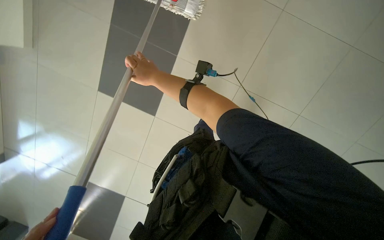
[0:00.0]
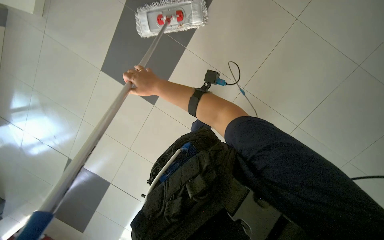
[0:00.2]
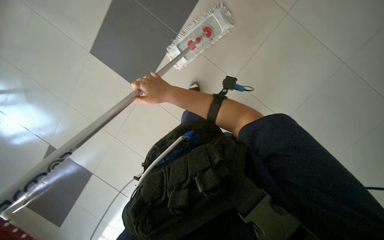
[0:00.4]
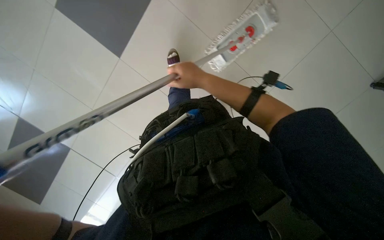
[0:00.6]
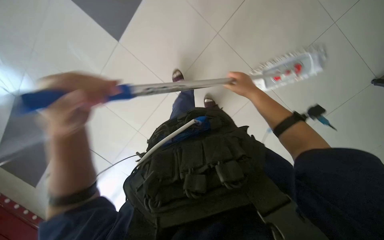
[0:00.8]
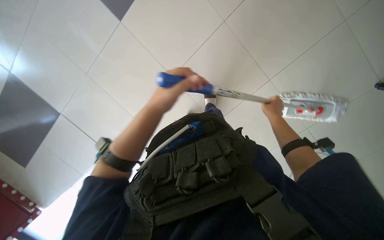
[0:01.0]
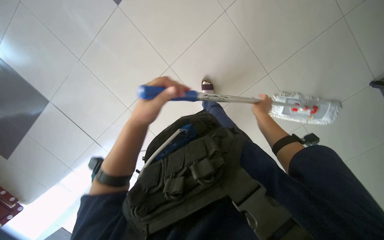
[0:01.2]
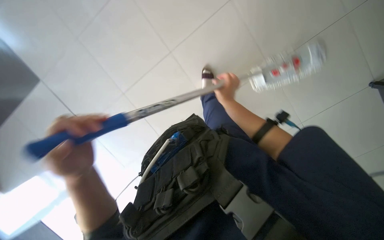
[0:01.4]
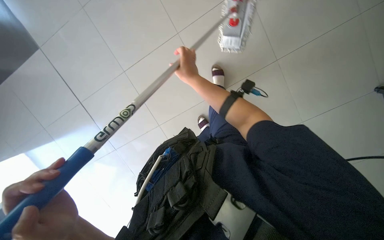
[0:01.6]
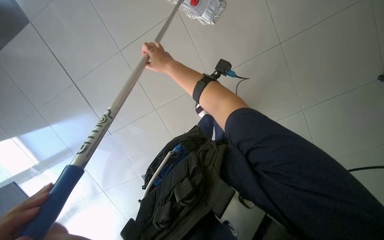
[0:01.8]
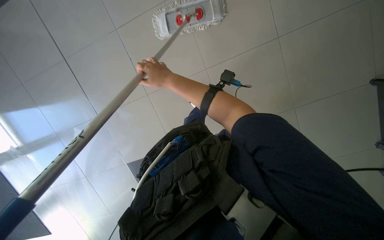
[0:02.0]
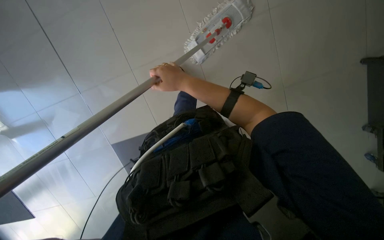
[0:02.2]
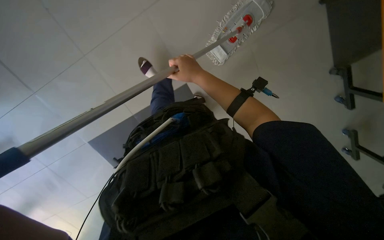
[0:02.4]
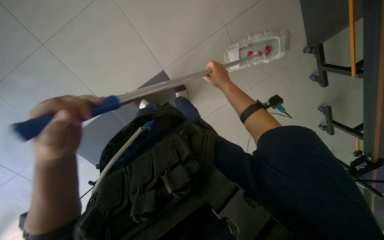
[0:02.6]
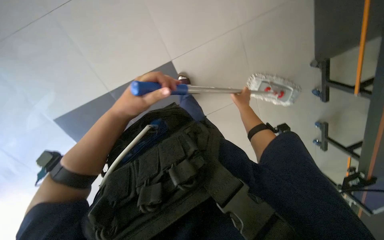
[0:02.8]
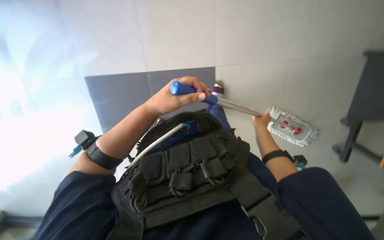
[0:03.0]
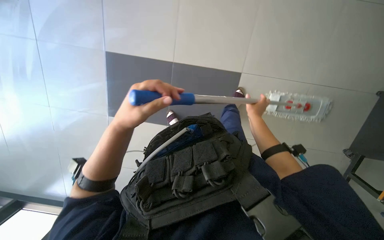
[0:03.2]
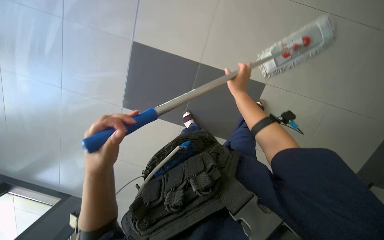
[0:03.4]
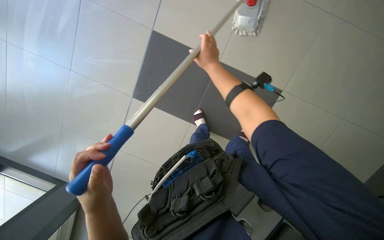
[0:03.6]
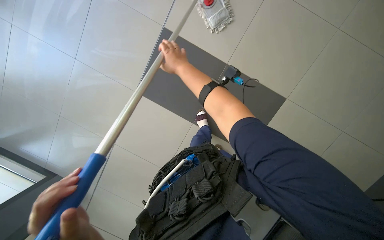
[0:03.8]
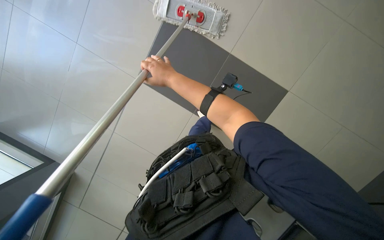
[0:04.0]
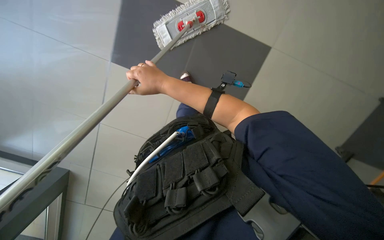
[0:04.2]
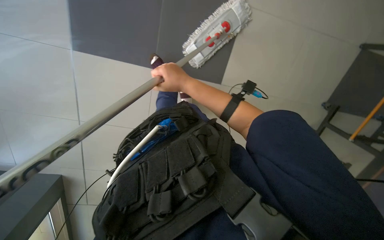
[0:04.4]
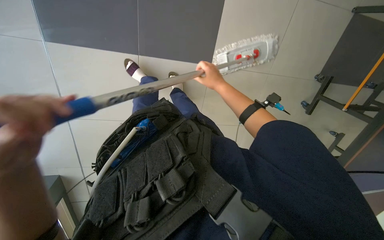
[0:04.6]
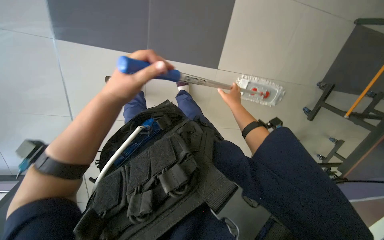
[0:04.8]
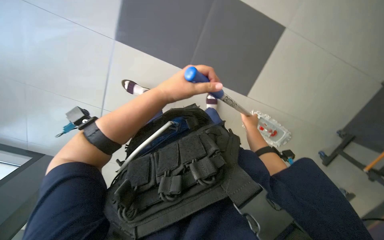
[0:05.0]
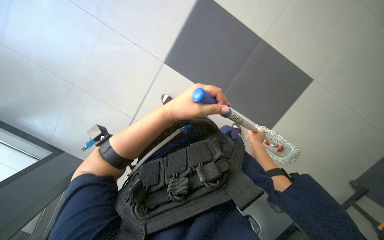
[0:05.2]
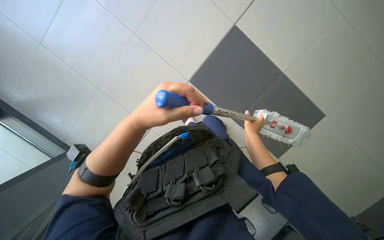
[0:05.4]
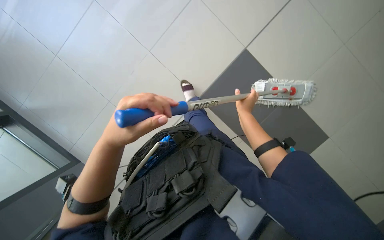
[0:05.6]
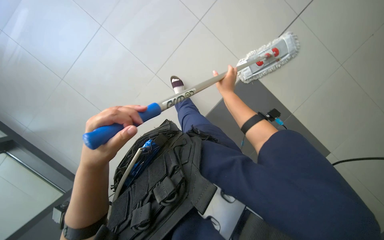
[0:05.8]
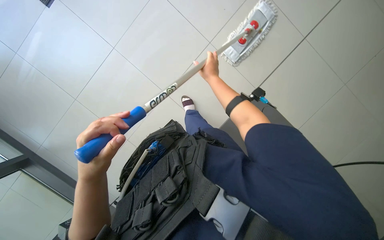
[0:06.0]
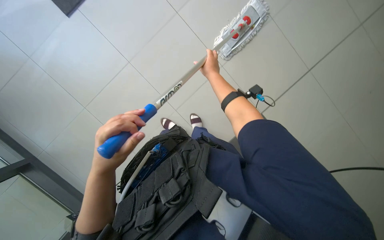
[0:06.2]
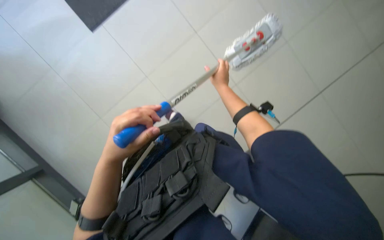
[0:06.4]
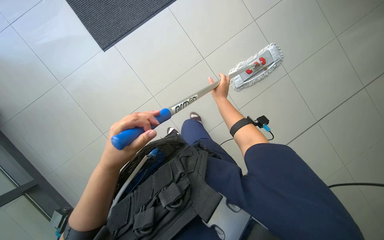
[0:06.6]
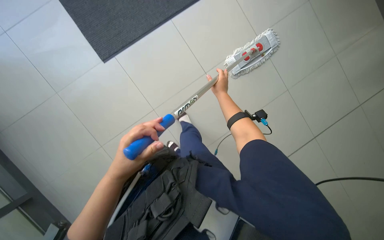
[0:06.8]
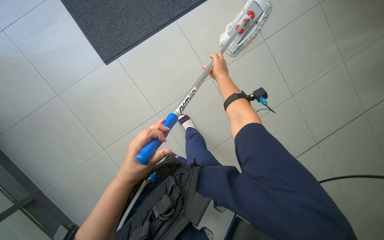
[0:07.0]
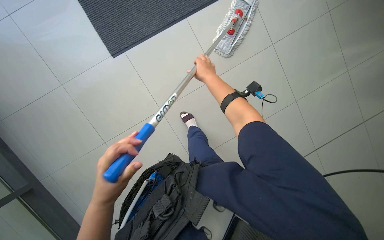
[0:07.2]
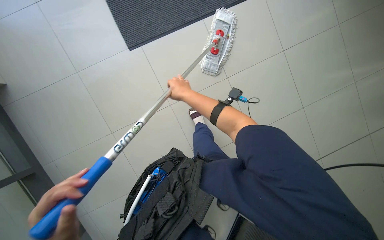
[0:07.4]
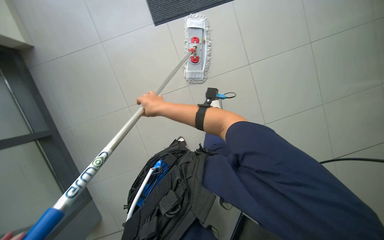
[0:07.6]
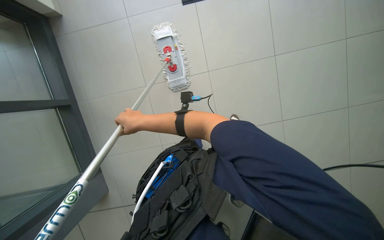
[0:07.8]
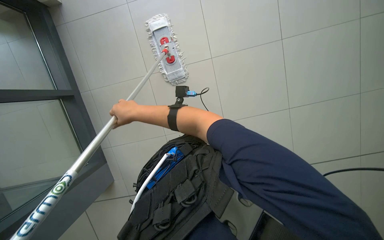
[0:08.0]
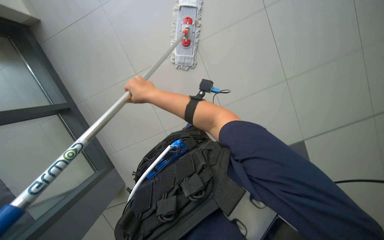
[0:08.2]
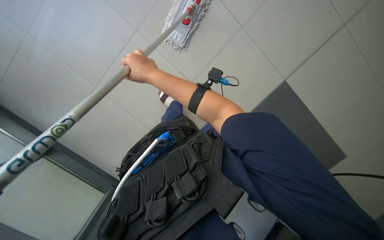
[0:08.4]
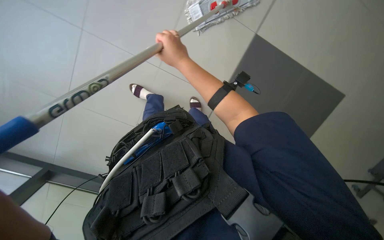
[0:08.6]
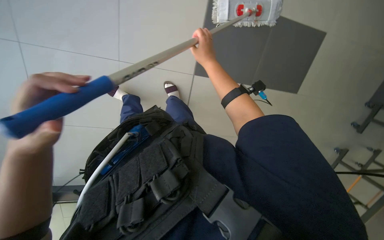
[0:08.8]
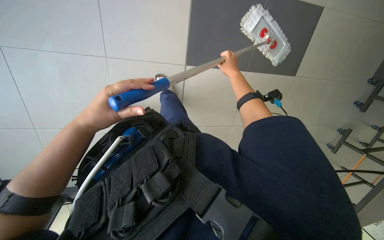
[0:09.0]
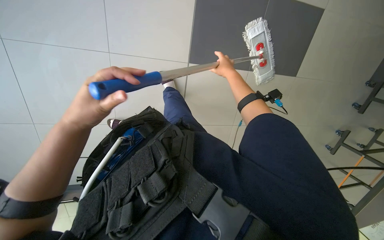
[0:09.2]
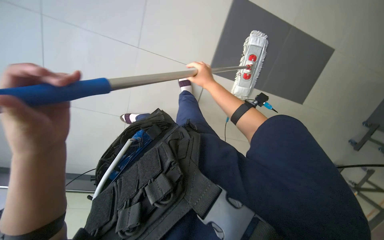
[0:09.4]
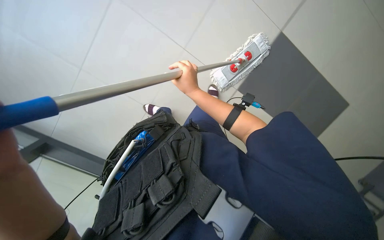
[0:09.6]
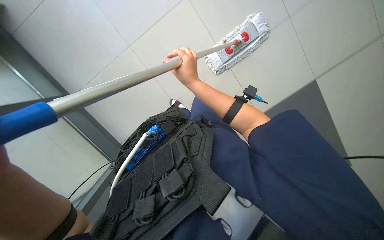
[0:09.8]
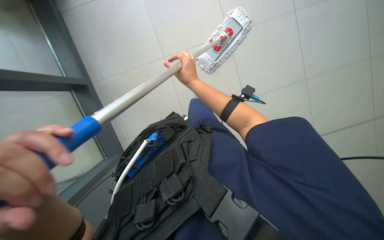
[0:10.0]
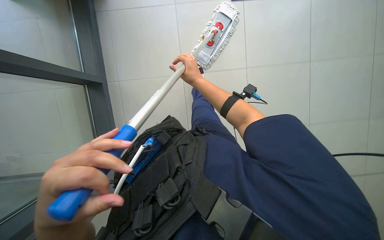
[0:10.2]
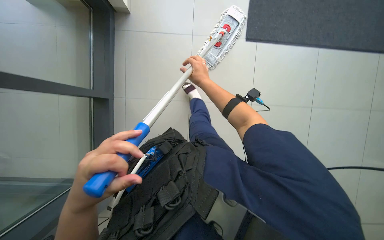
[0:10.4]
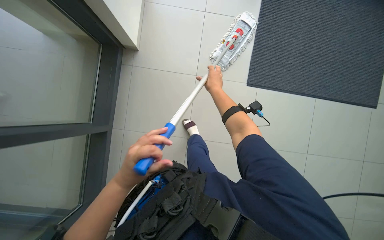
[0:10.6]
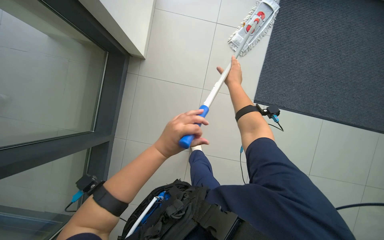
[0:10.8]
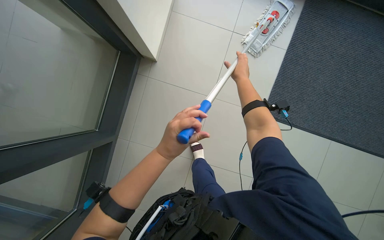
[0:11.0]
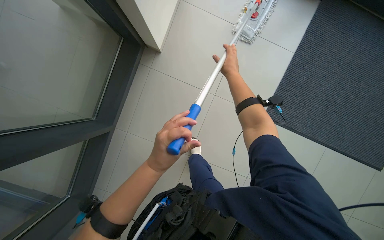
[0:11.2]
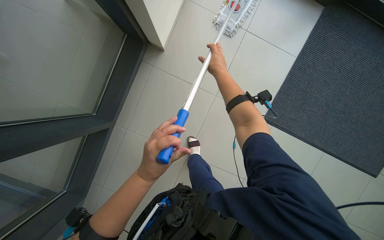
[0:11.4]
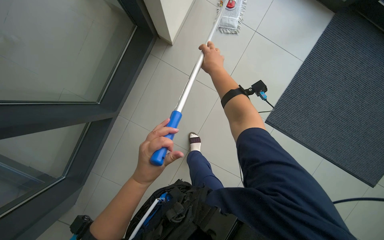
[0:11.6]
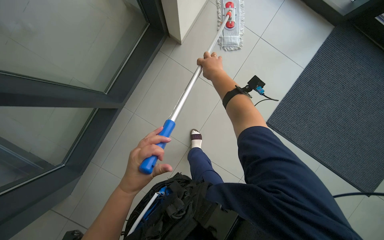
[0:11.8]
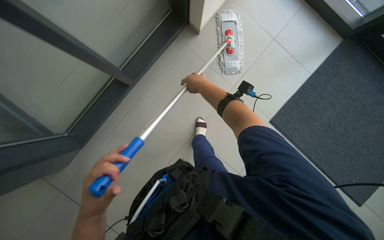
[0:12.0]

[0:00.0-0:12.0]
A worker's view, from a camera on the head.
Job: mopping floor.
The whole recording: Mopping floor. The worker continues mopping the tiled floor with a white mop head.
0:00.0 to 0:01.6: The wearer looks some 25 degrees further to the left.
0:01.6 to 0:03.0: The wearer's head swings roughly 45 degrees to the left.
0:03.0 to 0:04.4: The right hand shifts about 40 cm to the left and nearer to the camera.
0:06.0 to 0:07.6: The right hand is displaced to the left and nearer to the camera by about 35 cm.
0:07.6 to 0:09.0: The view pans to the right by roughly 20 degrees. The right hand travels to the right and farther from the camera by approximately 40 cm.
0:09.0 to 0:10.4: The right hand is displaced to the left by some 10 cm.
0:10.4 to 0:12.0: The right hand moves roughly 10 cm to the right and comes back. The left hand travels down the picture by some 30 cm, and reaches about 15 cm to the right, then returns.

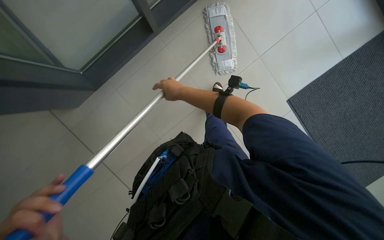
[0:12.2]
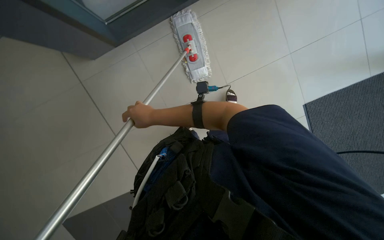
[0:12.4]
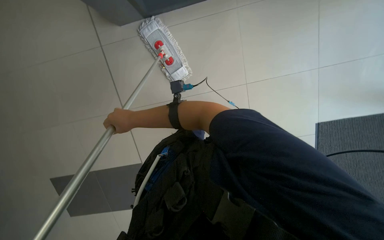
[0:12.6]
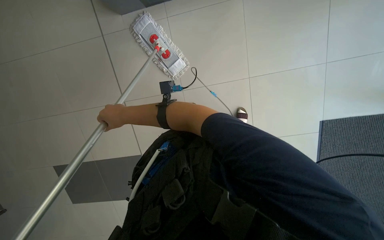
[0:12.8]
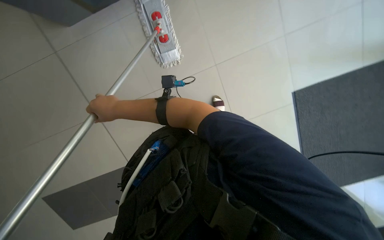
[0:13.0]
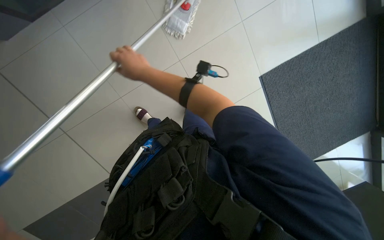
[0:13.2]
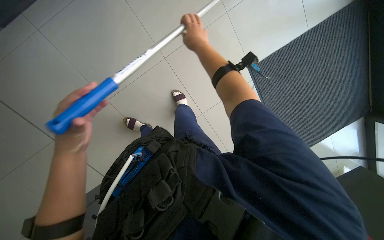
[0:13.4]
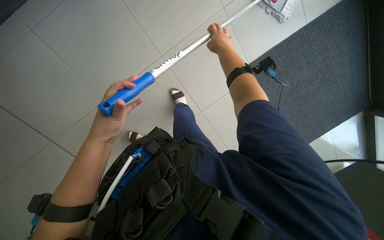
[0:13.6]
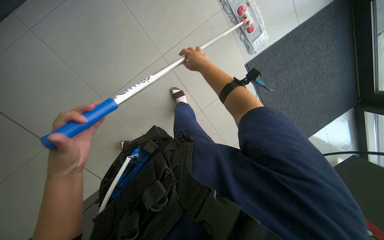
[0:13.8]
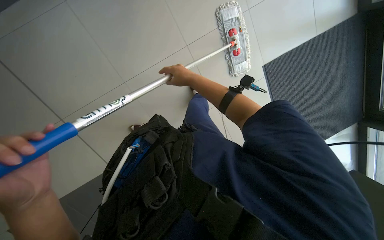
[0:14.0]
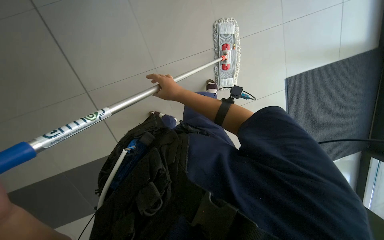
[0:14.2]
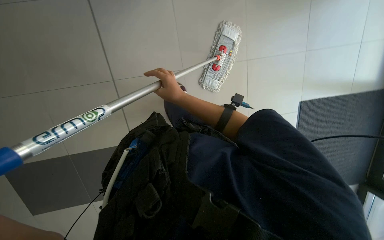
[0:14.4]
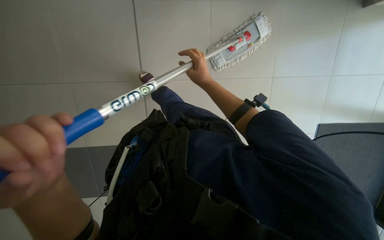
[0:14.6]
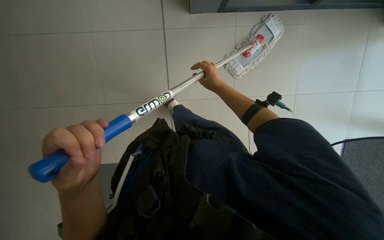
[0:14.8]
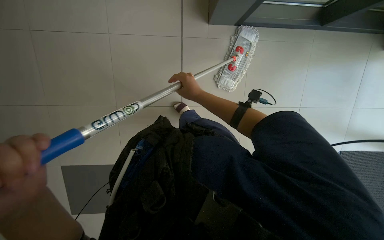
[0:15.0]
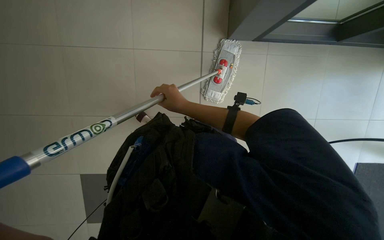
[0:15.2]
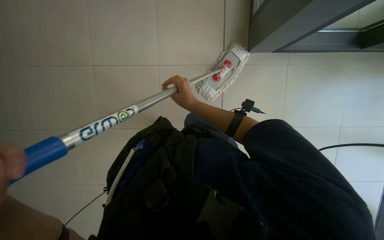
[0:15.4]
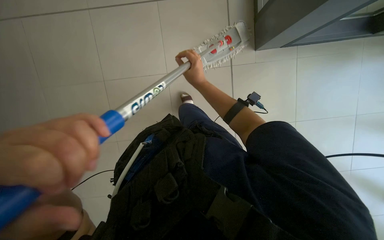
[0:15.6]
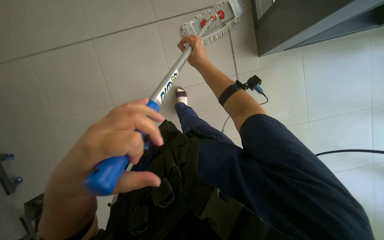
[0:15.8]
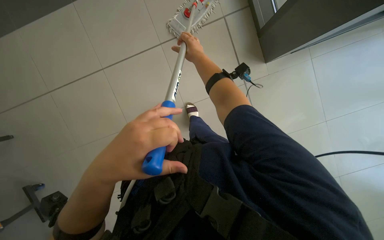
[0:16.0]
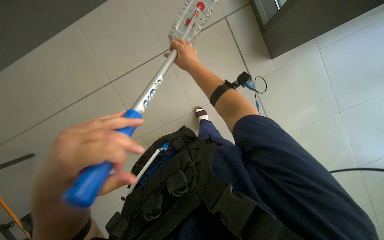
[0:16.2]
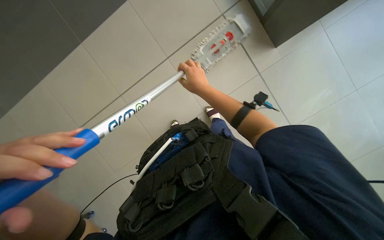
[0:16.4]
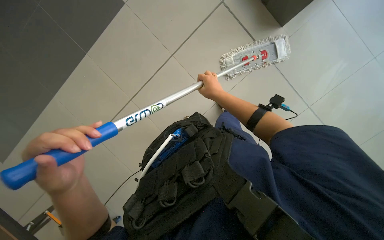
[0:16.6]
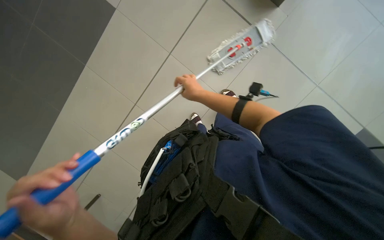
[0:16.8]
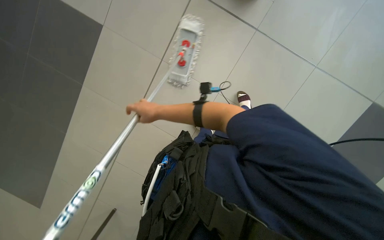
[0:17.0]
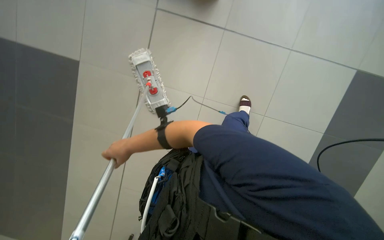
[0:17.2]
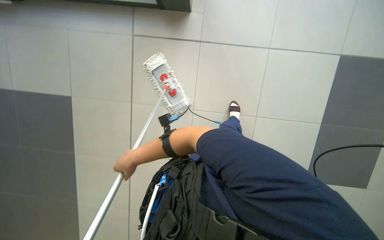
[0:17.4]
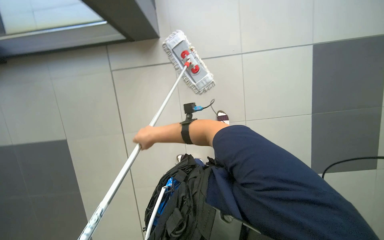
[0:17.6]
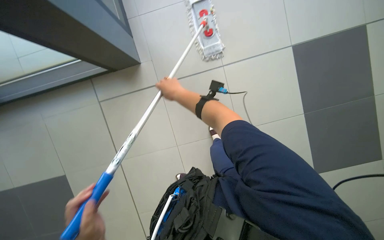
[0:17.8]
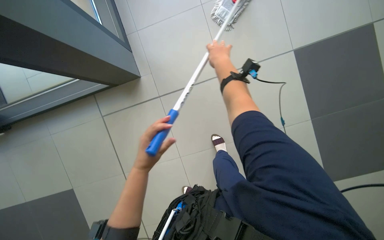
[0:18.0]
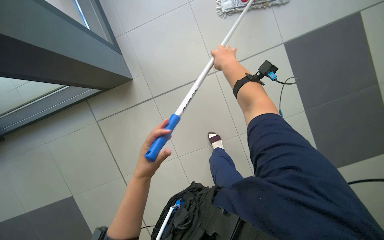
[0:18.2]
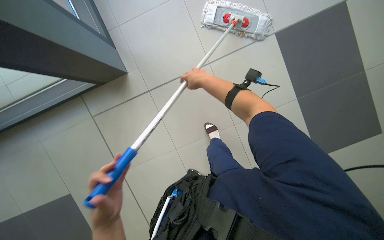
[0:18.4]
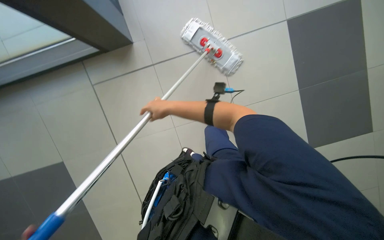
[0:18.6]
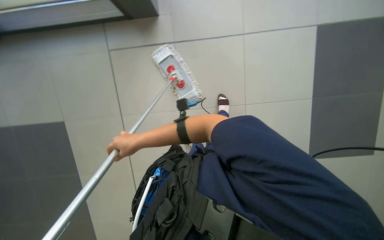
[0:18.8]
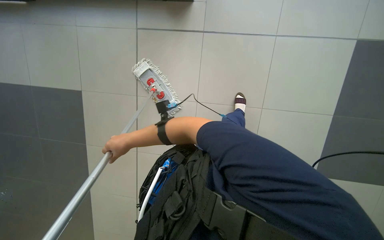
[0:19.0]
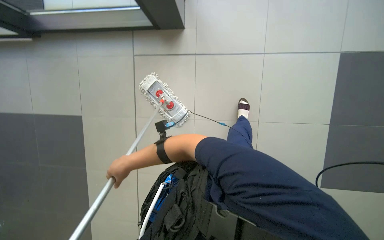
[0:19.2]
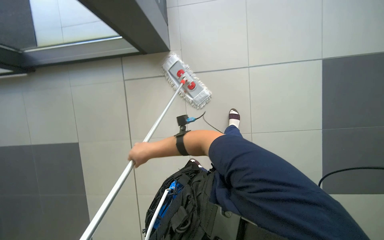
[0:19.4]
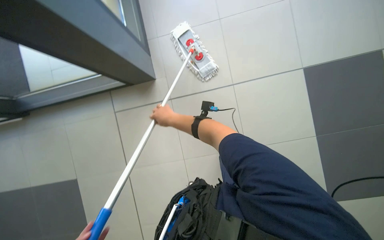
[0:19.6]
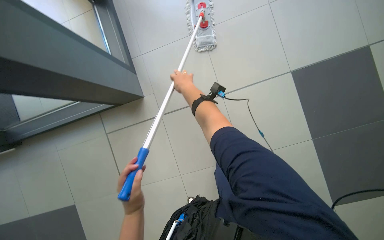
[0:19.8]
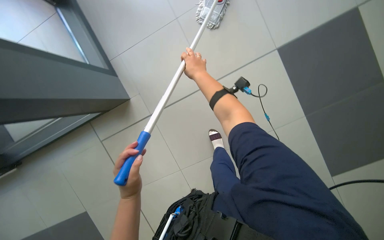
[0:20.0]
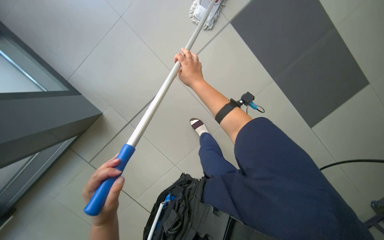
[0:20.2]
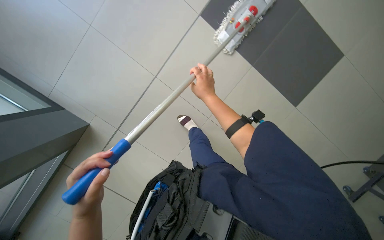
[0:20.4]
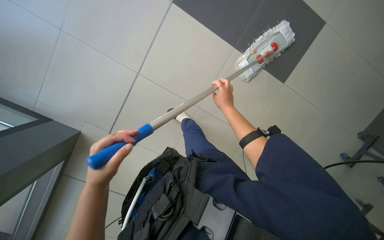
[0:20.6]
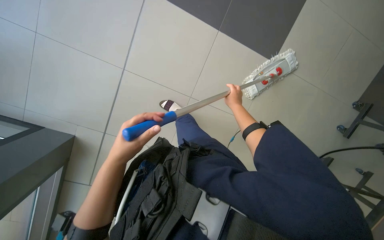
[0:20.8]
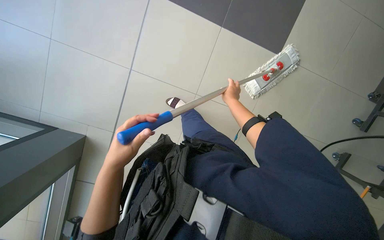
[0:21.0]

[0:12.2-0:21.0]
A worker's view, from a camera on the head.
Job: mopping floor.
The whole recording: Mopping floor. The worker continues mopping the tiled floor with a white mop head.
0:12.2 to 0:13.6: The right hand shifts approximately 15 cm up the picture, and moves about 10 cm to the left and comes back.
0:13.6 to 0:15.2: The camera pitches upward, by approximately 25 degrees.
0:15.2 to 0:16.6: The right hand travels farther from the camera by some 40 cm, and travels up the picture and back again, about 15 cm each way.
0:16.6 to 0:18.0: The right hand is displaced up the picture by some 20 cm, and goes to the left and returns, approximately 25 cm each way.
0:18.0 to 0:19.6: The right hand heads down the picture, covering approximately 10 cm.
0:19.6 to 0:21.0: The right hand shifts approximately 25 cm to the right and up the picture.
